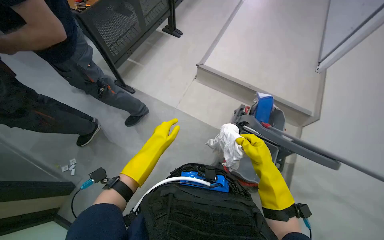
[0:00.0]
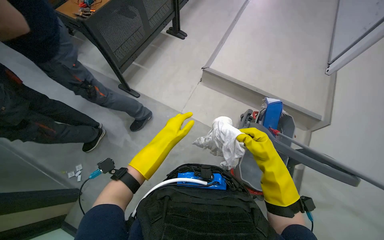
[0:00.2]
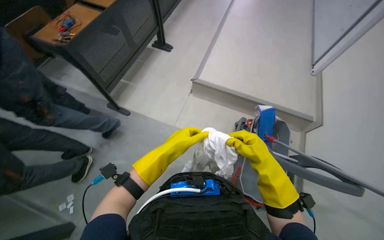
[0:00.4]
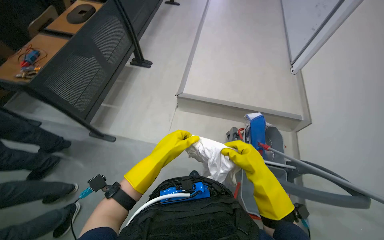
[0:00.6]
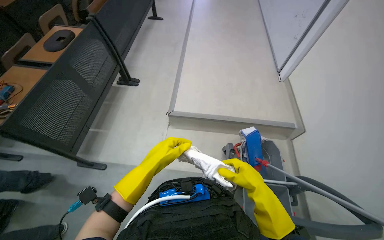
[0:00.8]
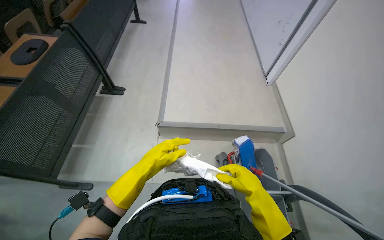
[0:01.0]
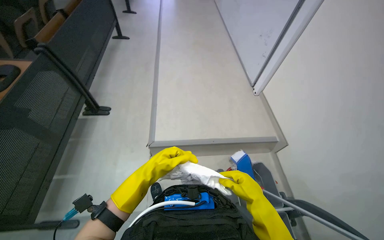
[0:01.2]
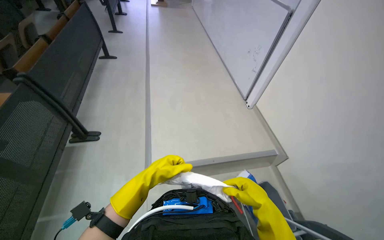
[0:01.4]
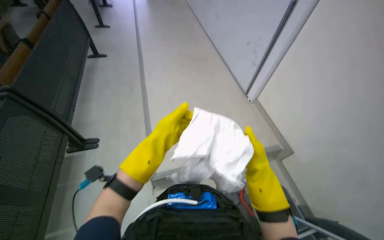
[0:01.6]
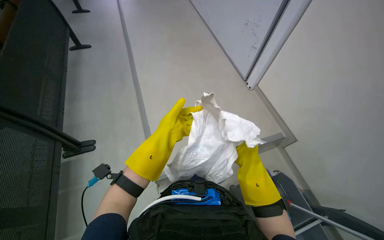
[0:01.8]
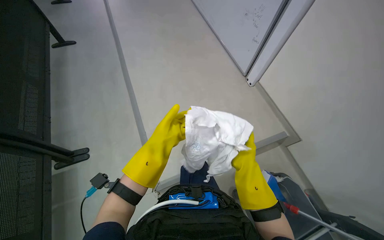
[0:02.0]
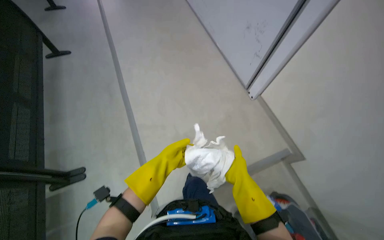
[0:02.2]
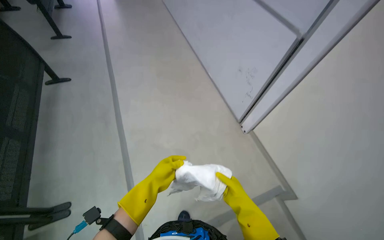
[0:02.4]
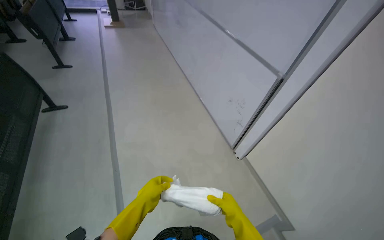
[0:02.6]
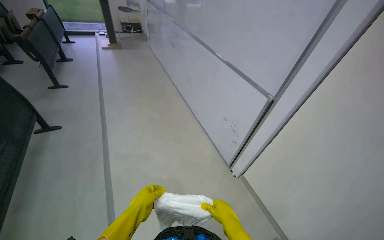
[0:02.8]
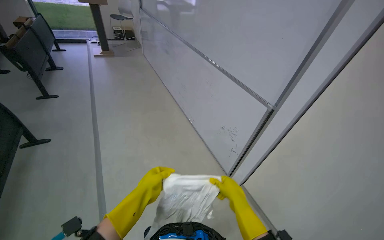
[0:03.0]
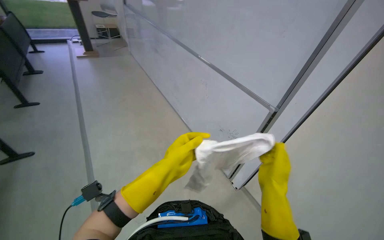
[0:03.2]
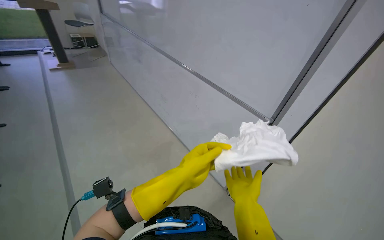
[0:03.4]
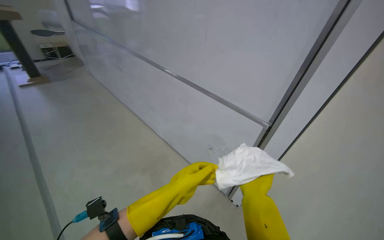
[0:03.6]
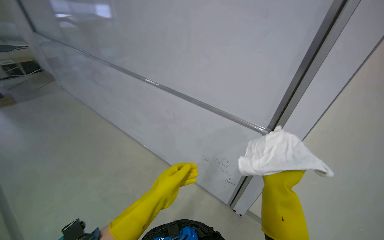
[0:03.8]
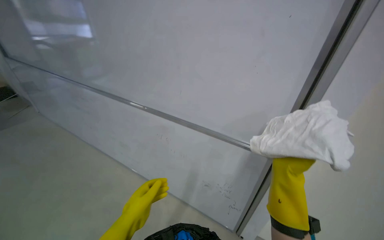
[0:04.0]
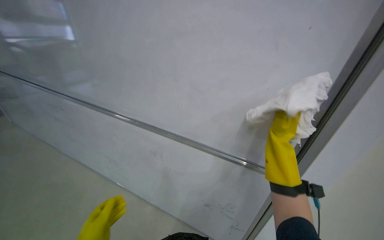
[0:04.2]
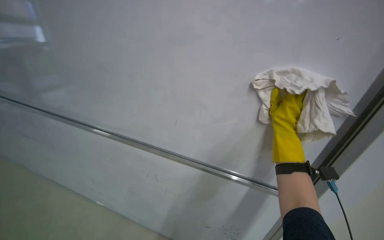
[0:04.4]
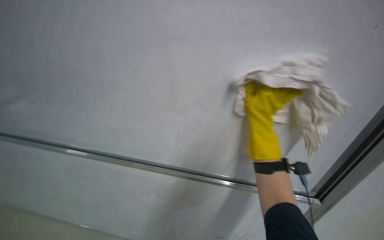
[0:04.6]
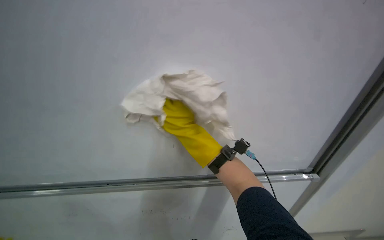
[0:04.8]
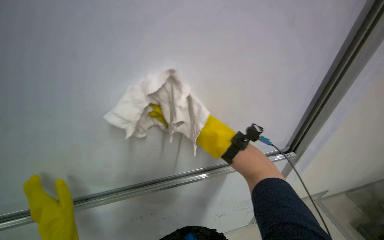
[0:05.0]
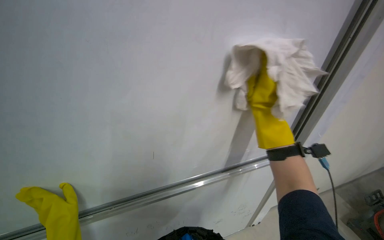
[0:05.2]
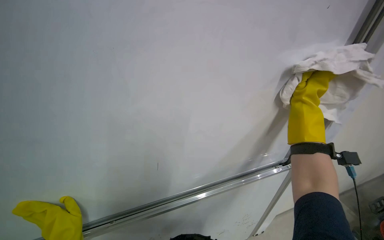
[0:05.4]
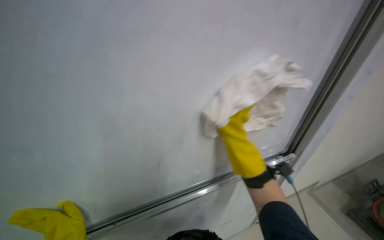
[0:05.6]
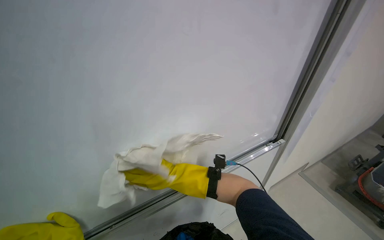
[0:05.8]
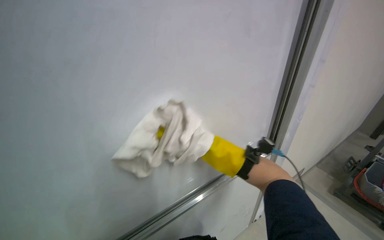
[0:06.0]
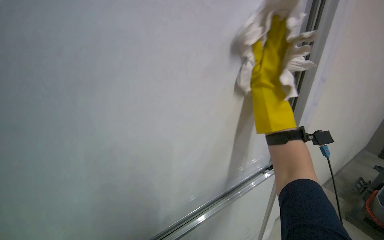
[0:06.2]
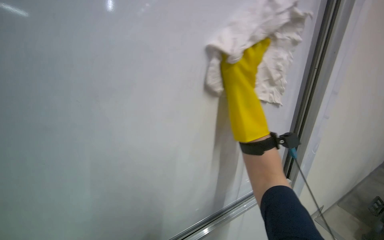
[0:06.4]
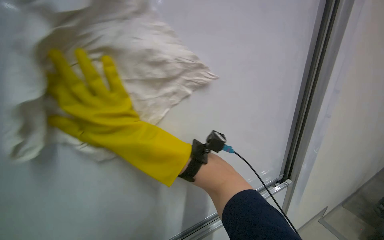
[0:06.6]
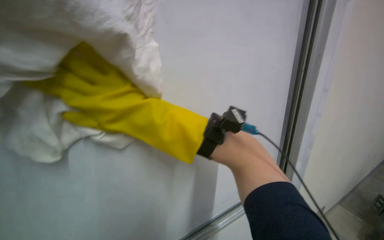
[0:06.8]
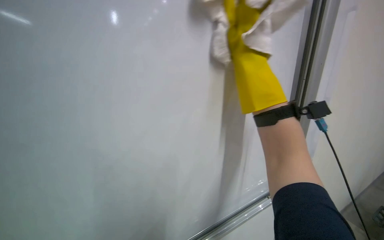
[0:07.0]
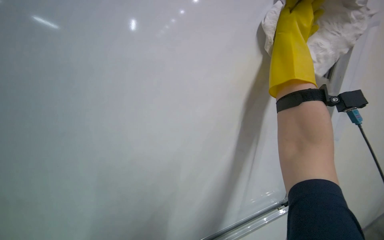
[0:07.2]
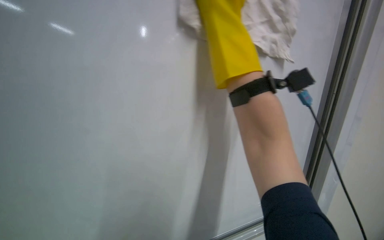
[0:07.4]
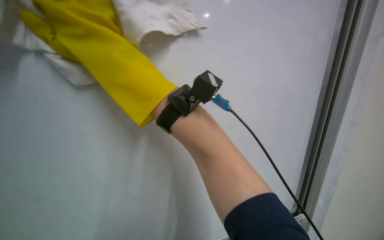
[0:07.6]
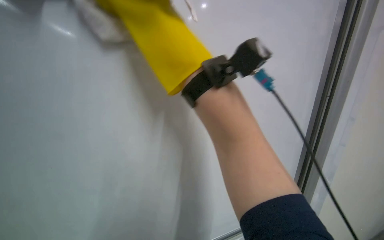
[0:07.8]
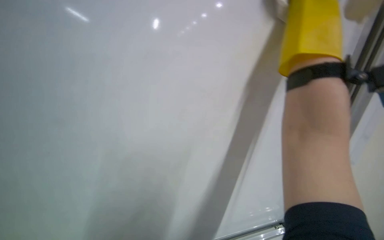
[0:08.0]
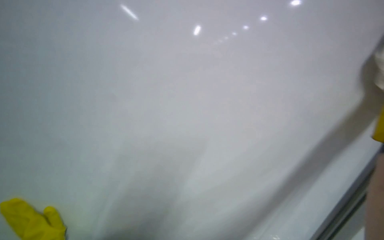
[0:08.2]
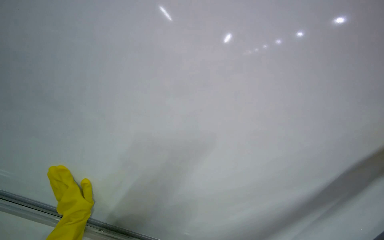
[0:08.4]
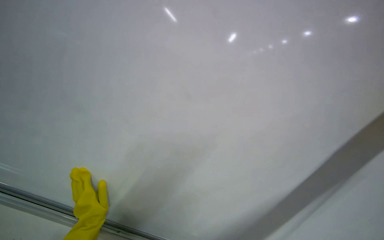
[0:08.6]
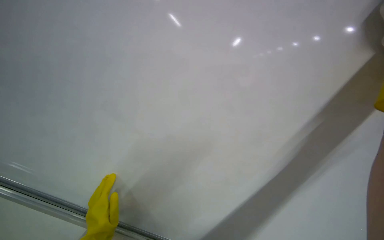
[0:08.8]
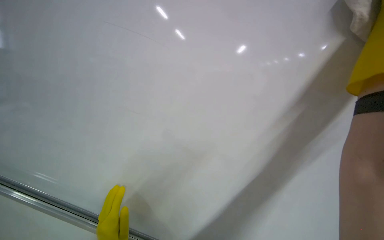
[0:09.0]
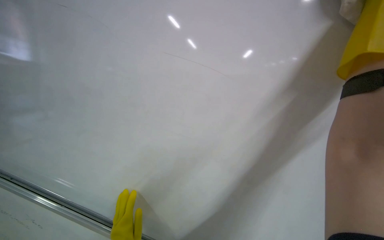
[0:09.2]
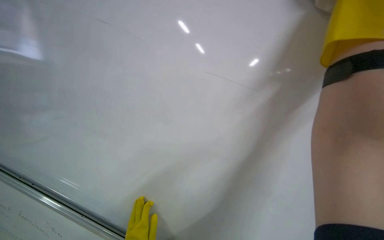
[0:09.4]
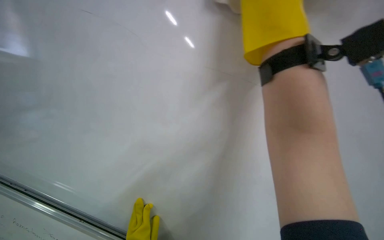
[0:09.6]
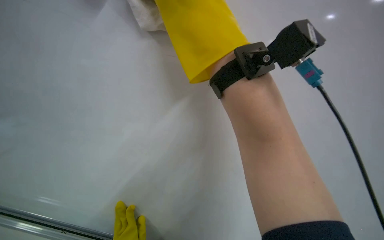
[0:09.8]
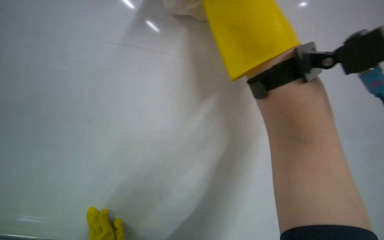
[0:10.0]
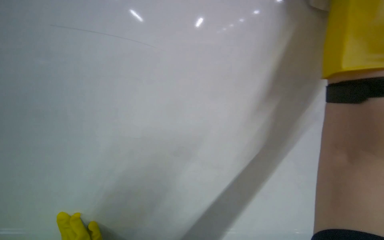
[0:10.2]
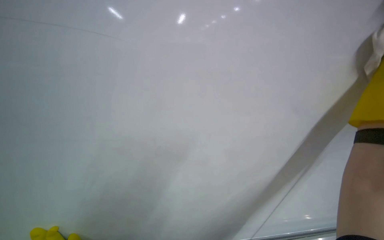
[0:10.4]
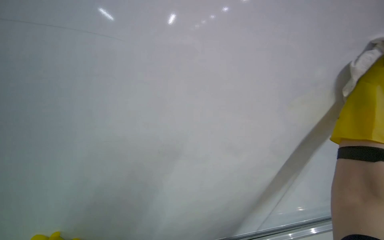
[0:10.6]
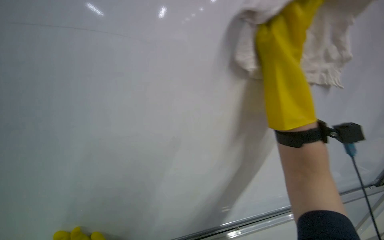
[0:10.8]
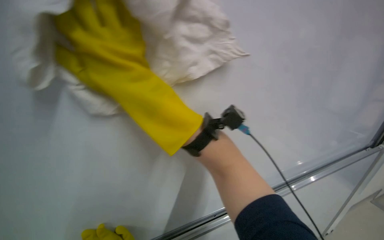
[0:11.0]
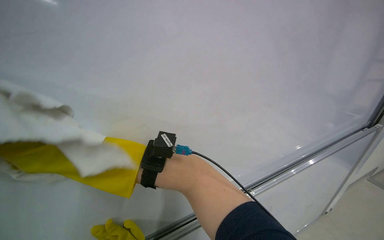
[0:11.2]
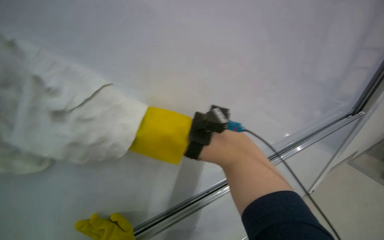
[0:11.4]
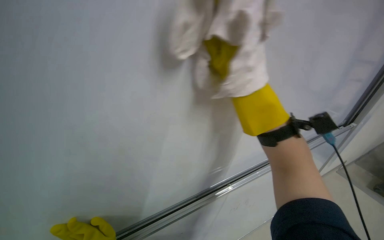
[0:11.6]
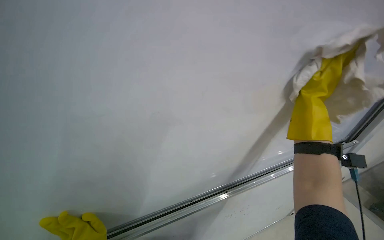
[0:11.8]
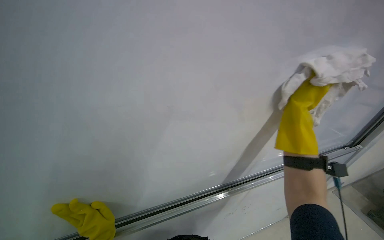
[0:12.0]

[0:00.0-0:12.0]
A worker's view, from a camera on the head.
Job: wiping surfaces.
The whole recording: Wiping whiteboard surface. The worker wipes the whiteboard surface with a cloth, periodically re-wetting and wringing it.
0:00.0 to 0:01.6: The head travels roughly 70 cm. The head rotates roughly 40 degrees to the right. The view tilts approximately 15 degrees upward.
0:01.6 to 0:03.0: The wearer's head swings approximately 15 degrees to the right. The wearer looks approximately 10 degrees further upward. The left hand travels down the picture by approximately 10 cm.
0:06.0 to 0:07.6: The camera sweeps to the left, by approximately 20 degrees.

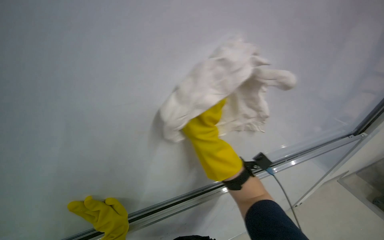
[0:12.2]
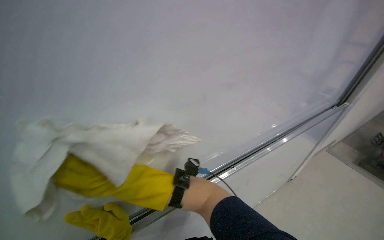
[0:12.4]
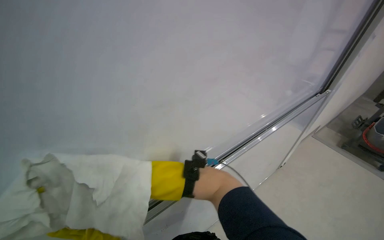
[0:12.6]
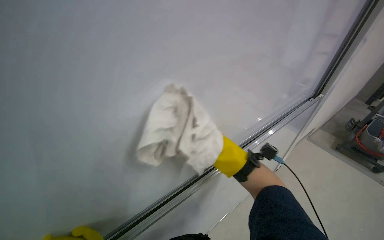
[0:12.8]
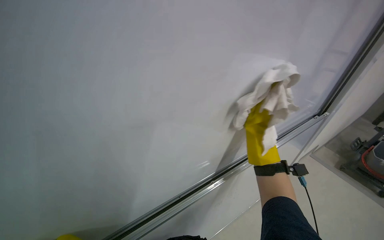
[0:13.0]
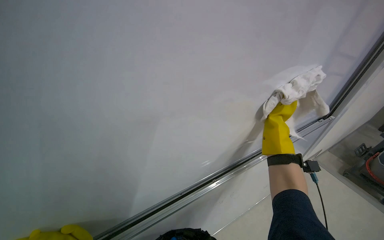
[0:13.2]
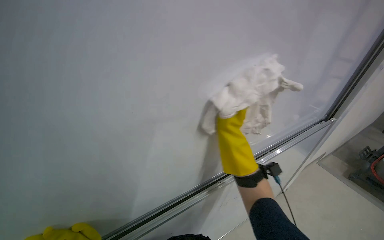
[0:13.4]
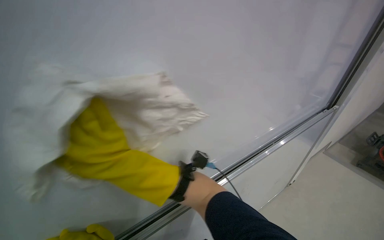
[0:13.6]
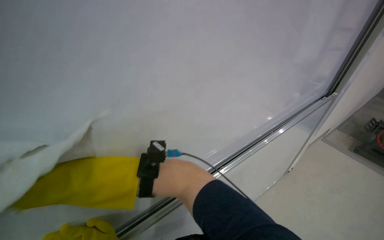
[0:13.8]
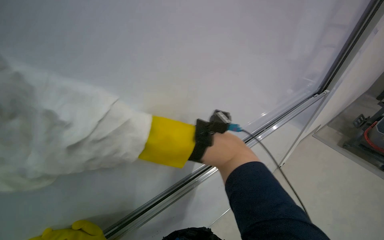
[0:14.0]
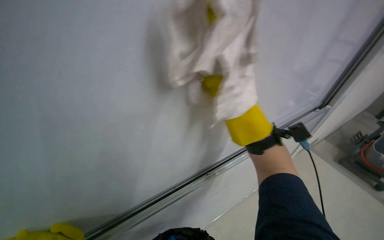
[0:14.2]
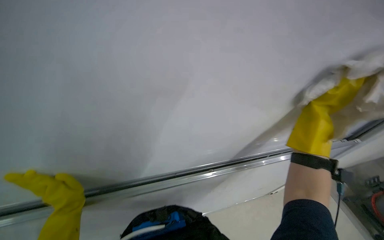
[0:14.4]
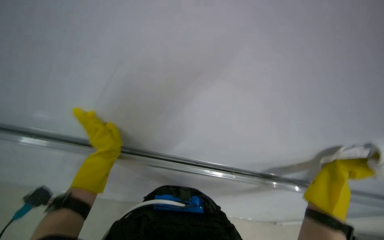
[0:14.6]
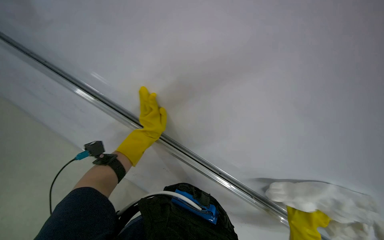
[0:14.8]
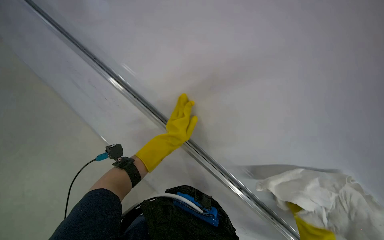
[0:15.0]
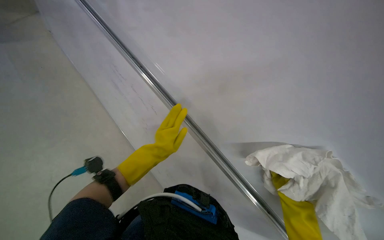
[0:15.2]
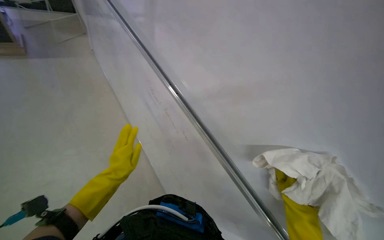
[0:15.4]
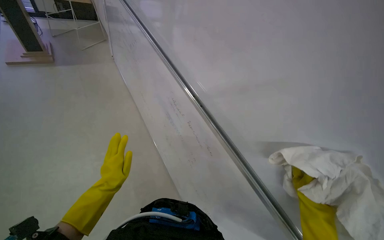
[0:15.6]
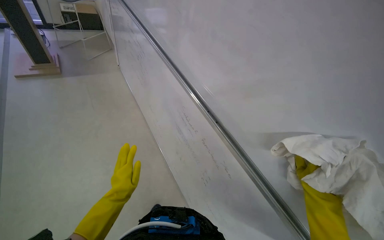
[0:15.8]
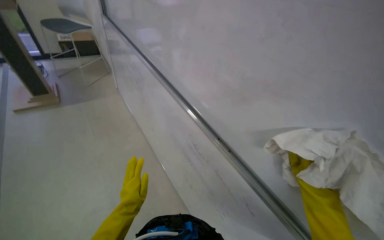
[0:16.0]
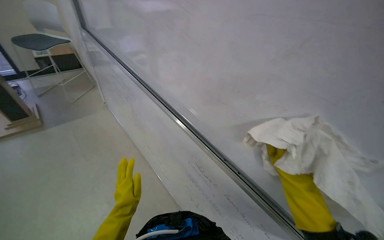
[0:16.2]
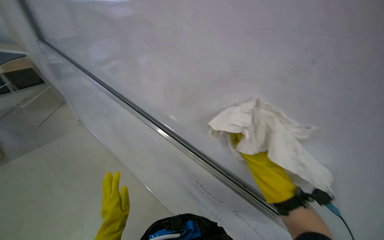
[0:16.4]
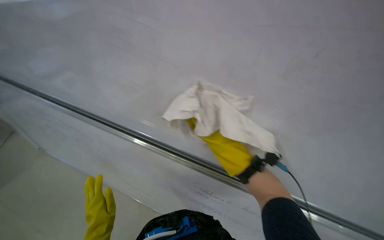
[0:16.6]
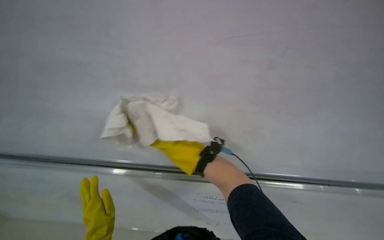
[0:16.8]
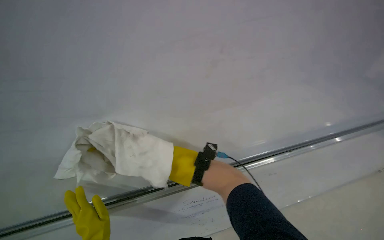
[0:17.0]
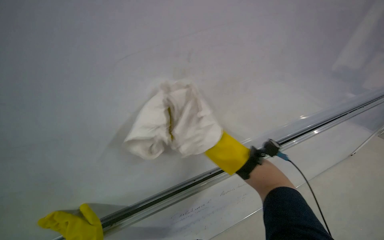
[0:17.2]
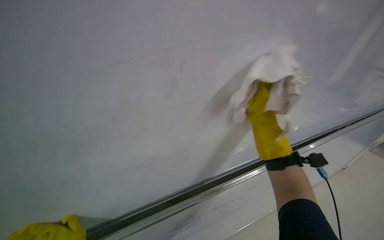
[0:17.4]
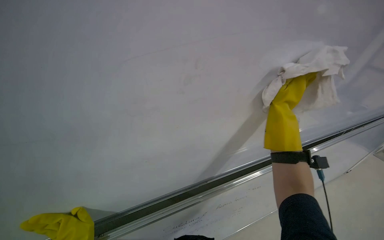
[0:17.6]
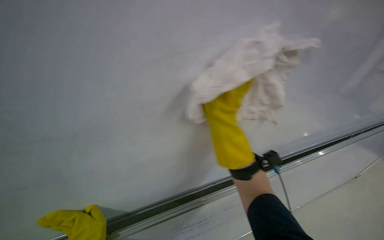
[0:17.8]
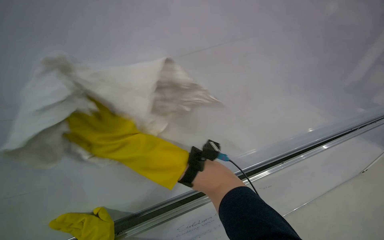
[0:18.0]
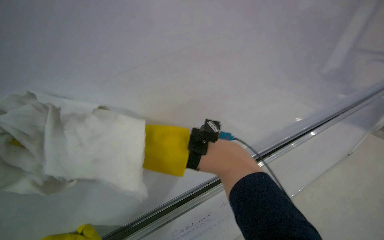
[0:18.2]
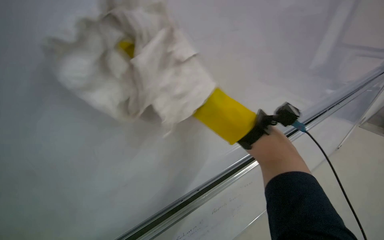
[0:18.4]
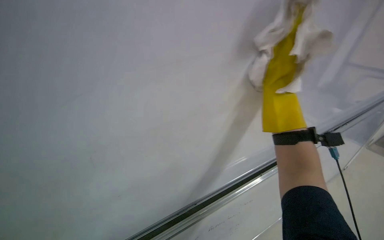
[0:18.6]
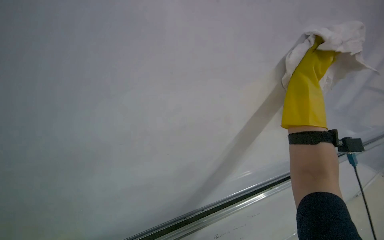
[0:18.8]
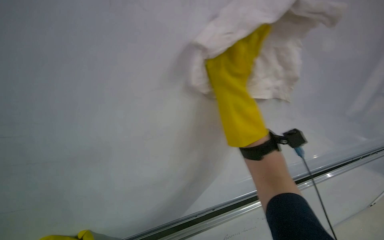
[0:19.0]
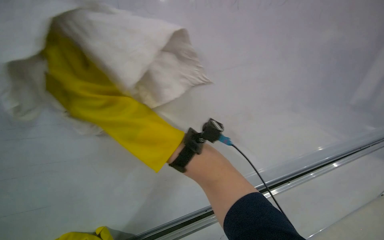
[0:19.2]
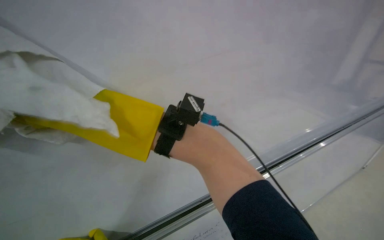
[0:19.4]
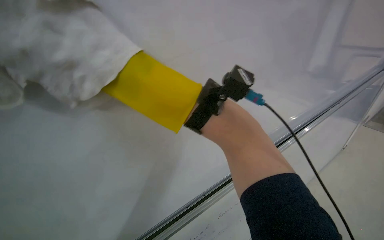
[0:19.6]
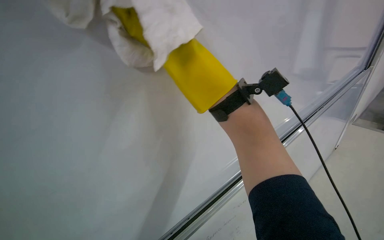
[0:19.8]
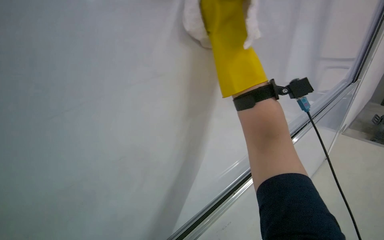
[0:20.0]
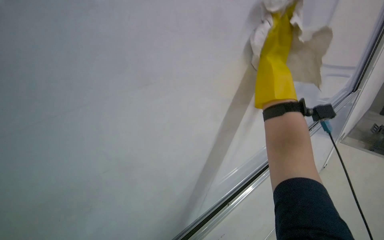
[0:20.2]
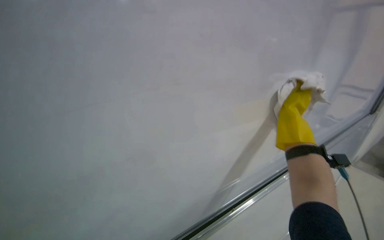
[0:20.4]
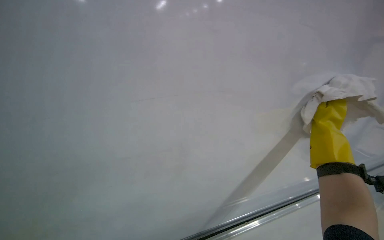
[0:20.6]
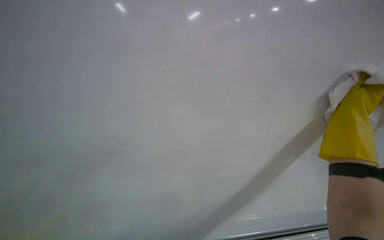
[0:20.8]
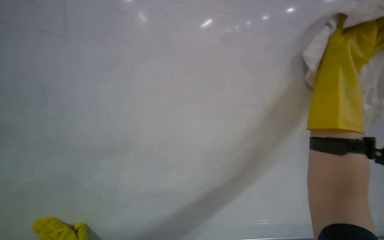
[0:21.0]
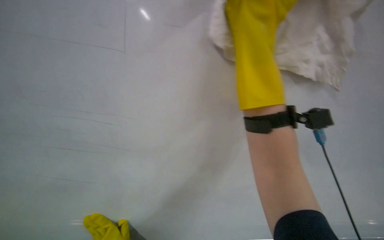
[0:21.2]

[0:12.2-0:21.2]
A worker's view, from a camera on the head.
Job: wiping surfaces.
The whole recording: Wiping whiteboard surface. The worker wipes the whiteboard surface with a cloth, periodically re-wetting and wringing it.
0:13.8 to 0:15.2: The head rotates some 65 degrees to the left. The view tips upward by roughly 20 degrees.
0:15.2 to 0:16.6: The view tilts some 10 degrees upward. The scene turns roughly 30 degrees counterclockwise in the picture.
0:16.6 to 0:18.2: The wearer looks some 45 degrees further to the right. The camera pitches upward, by some 15 degrees.
0:18.2 to 0:19.8: The camera sweeps to the left, by roughly 15 degrees. The camera pitches downward, by roughly 45 degrees.
0:19.8 to 0:21.2: The head rotates roughly 25 degrees to the left. The view tips upward by about 25 degrees.
